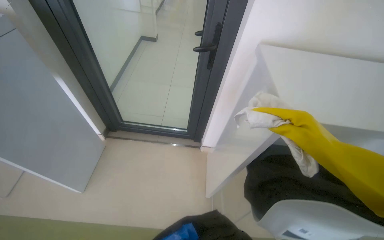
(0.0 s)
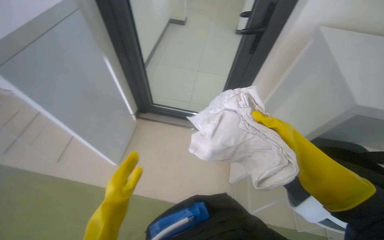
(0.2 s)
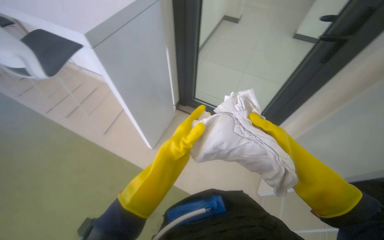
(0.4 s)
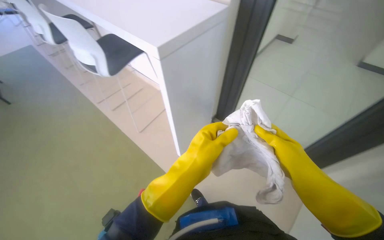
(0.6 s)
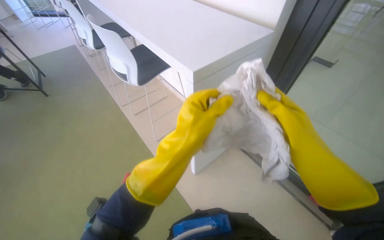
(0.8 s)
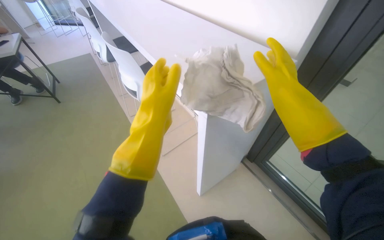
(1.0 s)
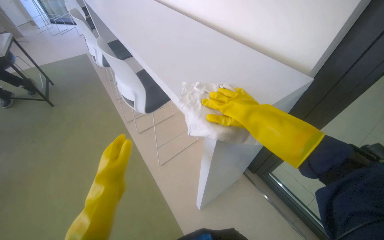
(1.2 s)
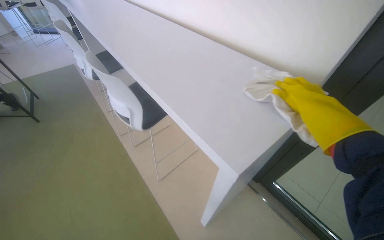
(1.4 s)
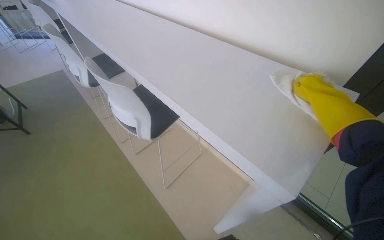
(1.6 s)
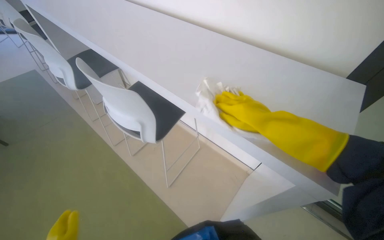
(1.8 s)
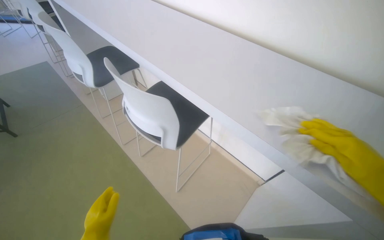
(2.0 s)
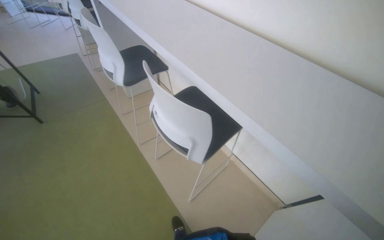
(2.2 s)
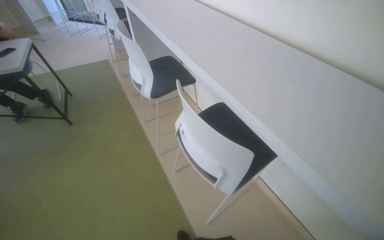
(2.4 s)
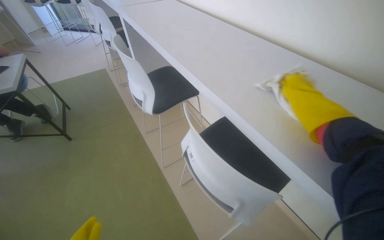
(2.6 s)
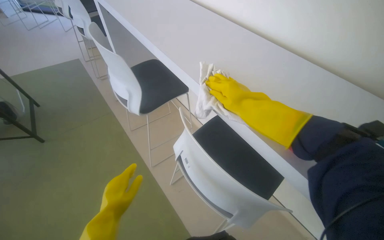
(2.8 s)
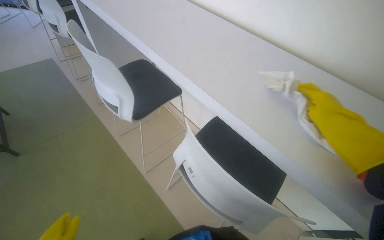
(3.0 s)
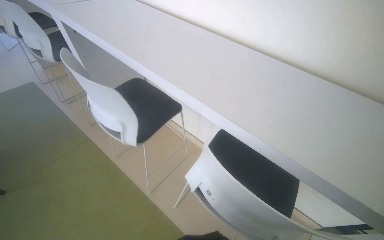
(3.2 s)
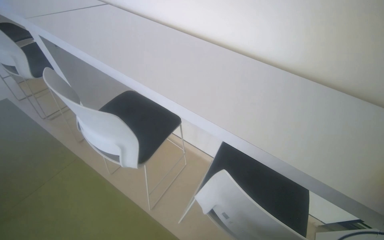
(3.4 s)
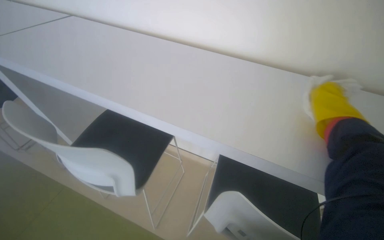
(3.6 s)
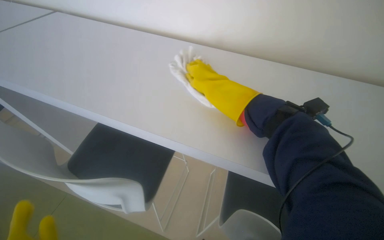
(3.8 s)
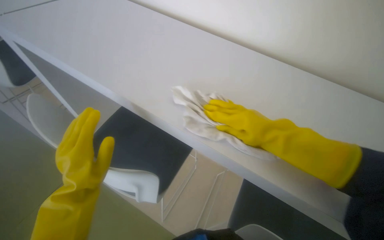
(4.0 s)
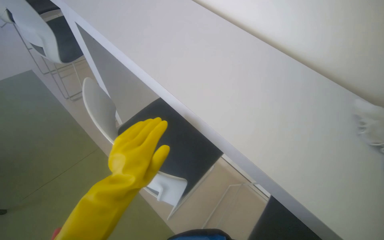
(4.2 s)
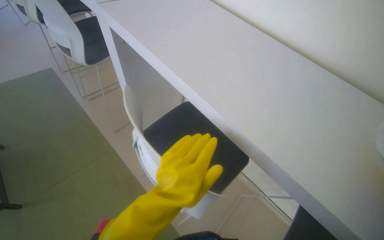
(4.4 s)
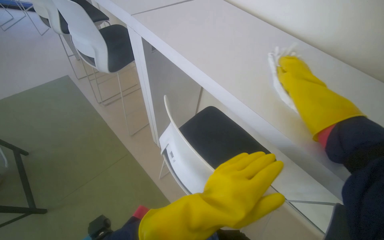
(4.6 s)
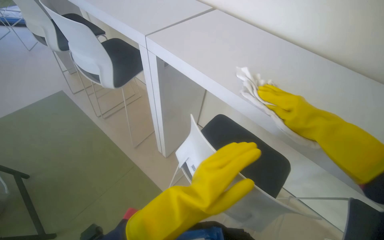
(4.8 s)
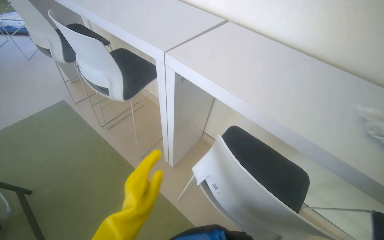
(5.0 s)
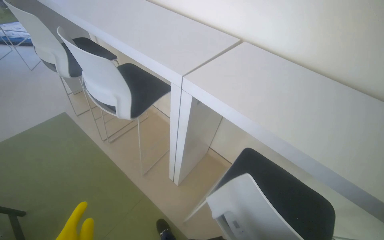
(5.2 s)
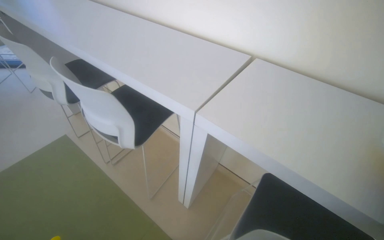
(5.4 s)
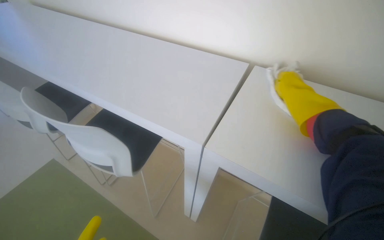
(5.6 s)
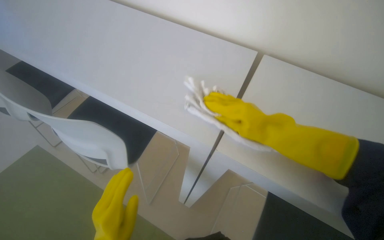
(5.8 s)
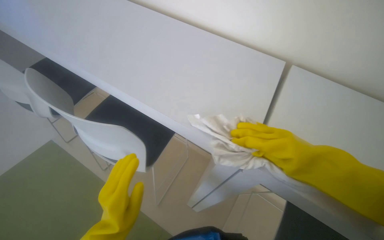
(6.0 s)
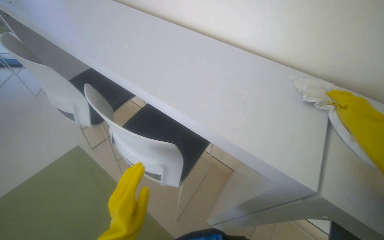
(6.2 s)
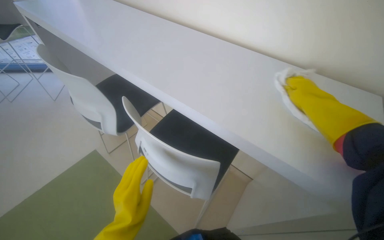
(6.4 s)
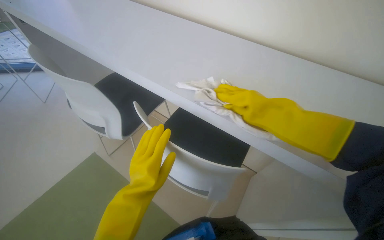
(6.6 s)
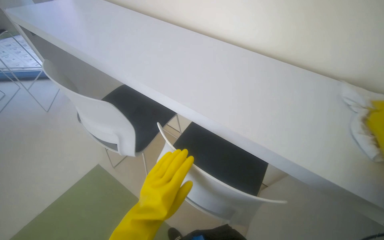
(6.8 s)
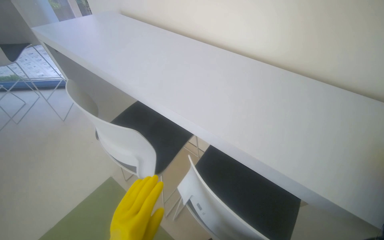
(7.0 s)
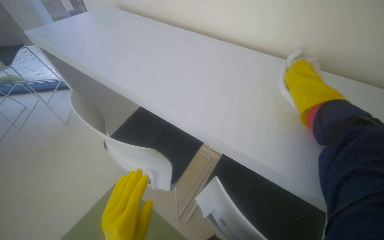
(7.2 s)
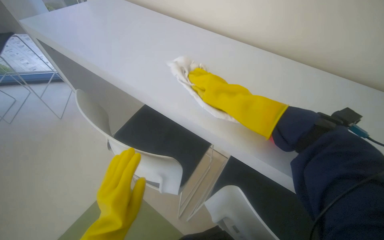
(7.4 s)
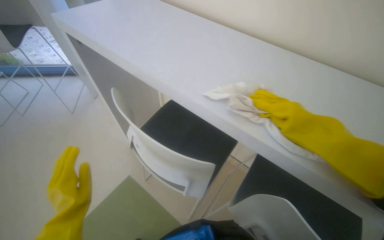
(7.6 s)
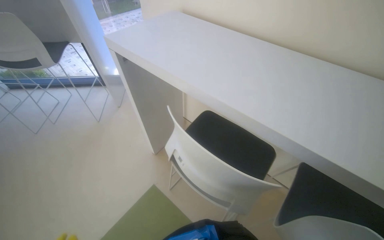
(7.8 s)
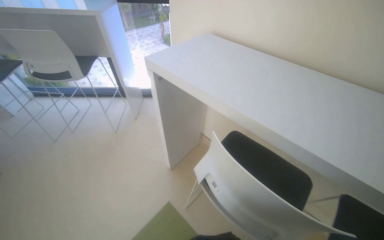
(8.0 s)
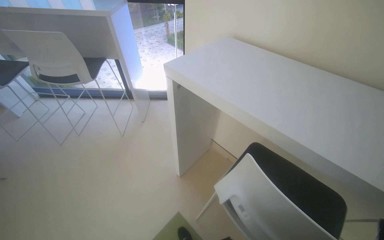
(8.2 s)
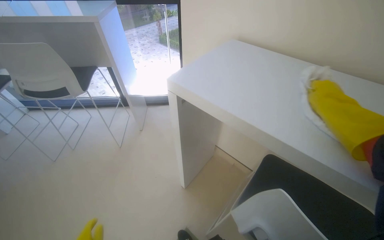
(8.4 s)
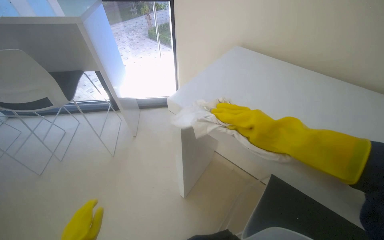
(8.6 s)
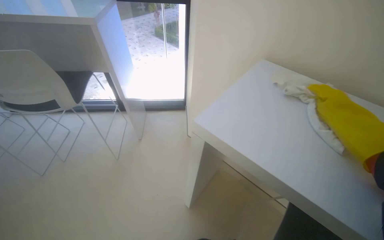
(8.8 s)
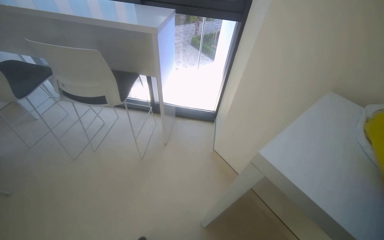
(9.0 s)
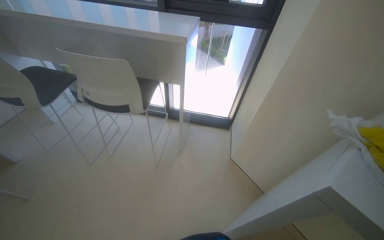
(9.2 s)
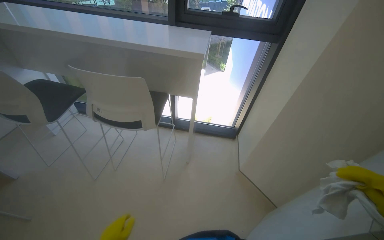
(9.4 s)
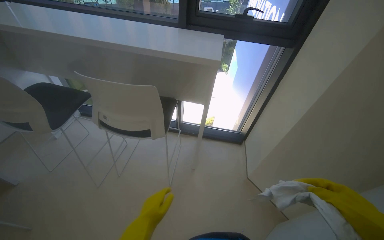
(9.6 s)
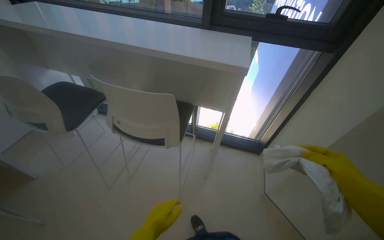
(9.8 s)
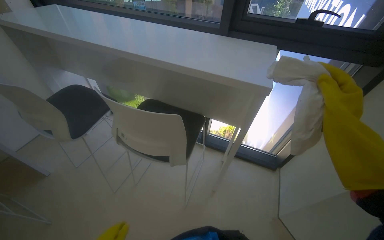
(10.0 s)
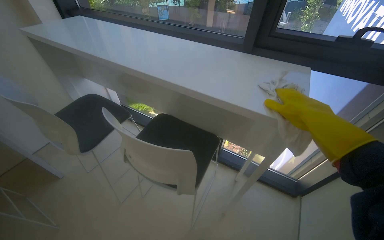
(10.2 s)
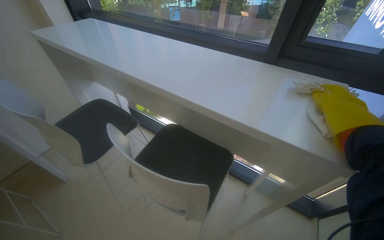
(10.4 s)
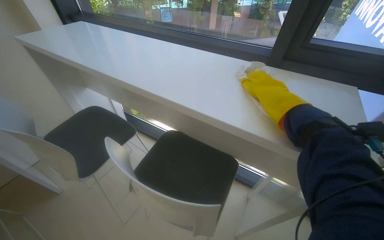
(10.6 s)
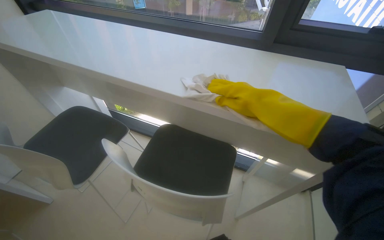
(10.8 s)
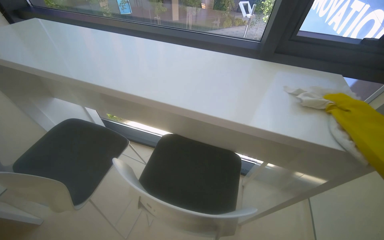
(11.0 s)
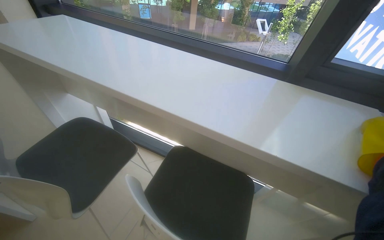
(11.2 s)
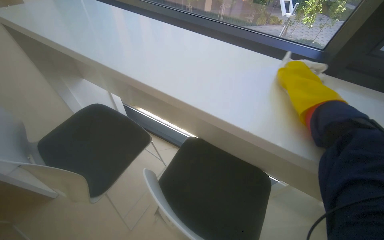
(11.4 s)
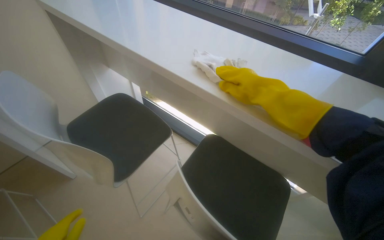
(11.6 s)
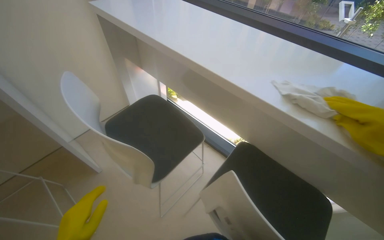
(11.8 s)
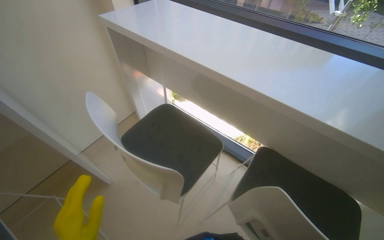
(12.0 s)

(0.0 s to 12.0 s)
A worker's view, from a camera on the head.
Job: wiping surfaces.
The whole recording: Cleaning table surface. The worker wipes a long white table surface with a white cloth.
0.0 s - 1.6 s: The camera travels some 60 cm. The wearer looks some 15 degrees further to the left.
1.6 s - 3.0 s: The head travels roughly 70 cm.
3.0 s - 4.4 s: The wearer moves some 60 cm.
4.4 s - 6.0 s: The camera travels some 70 cm.
7.6 s - 9.0 s: The head travels some 80 cm. The head turns to the left by about 15 degrees.
9.0 s - 10.4 s: The camera travels approximately 70 cm. The head rotates approximately 25 degrees to the left.
10.4 s - 12.0 s: The camera travels to the left, roughly 60 cm.

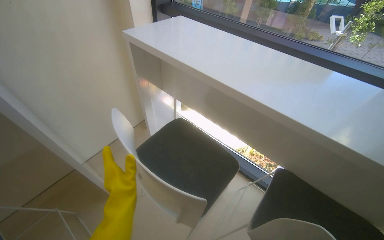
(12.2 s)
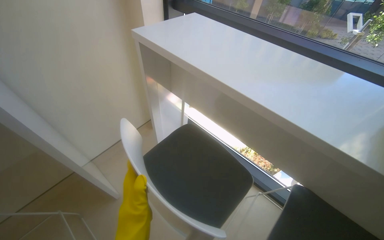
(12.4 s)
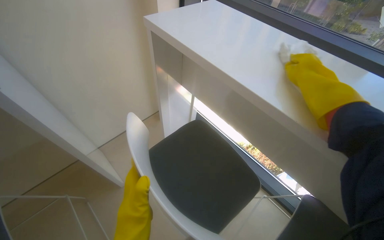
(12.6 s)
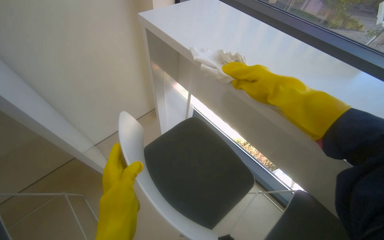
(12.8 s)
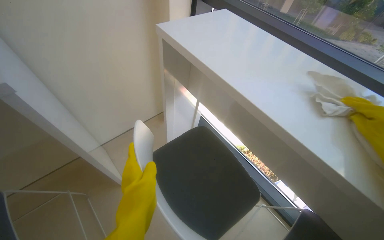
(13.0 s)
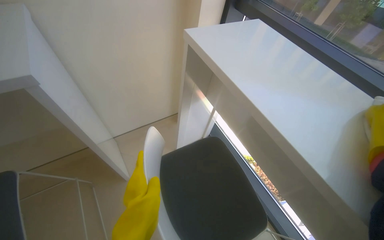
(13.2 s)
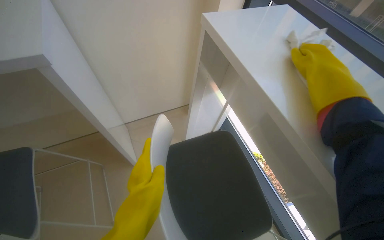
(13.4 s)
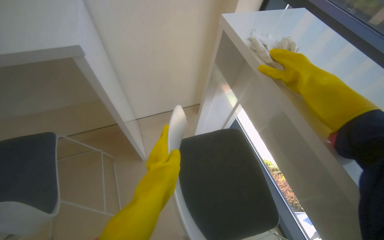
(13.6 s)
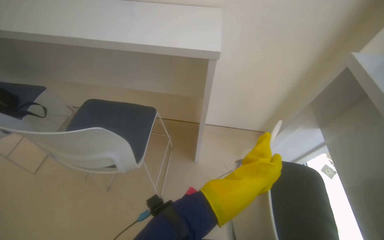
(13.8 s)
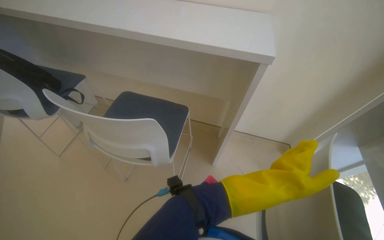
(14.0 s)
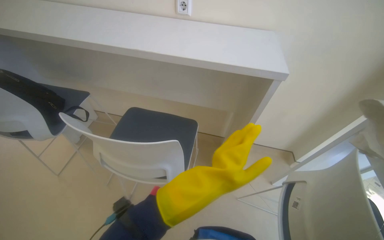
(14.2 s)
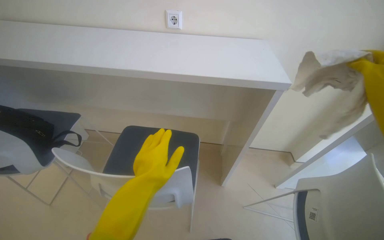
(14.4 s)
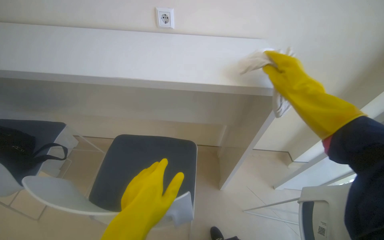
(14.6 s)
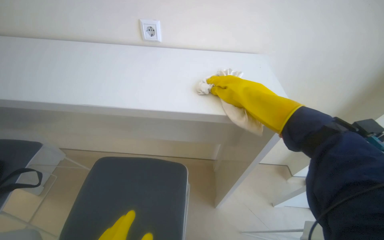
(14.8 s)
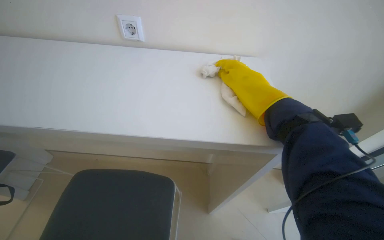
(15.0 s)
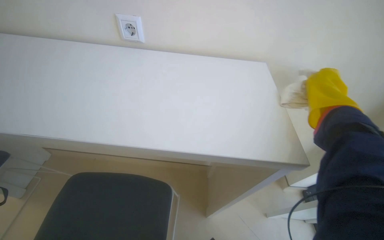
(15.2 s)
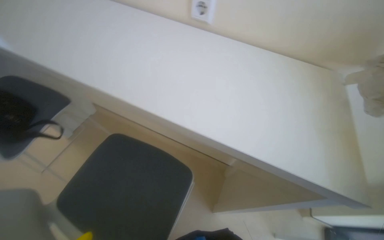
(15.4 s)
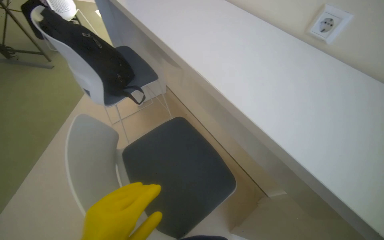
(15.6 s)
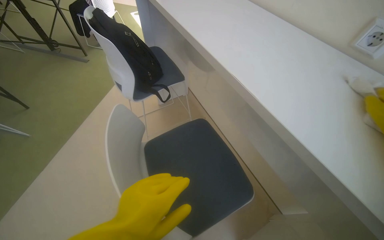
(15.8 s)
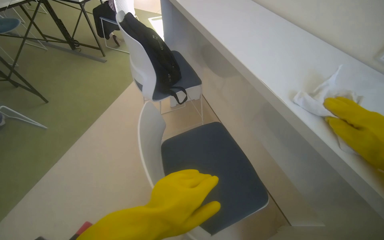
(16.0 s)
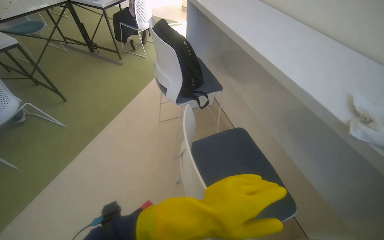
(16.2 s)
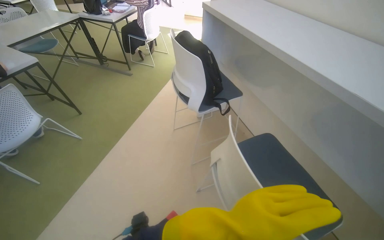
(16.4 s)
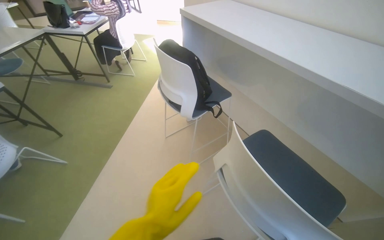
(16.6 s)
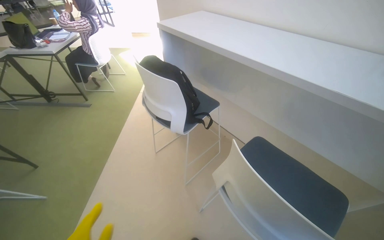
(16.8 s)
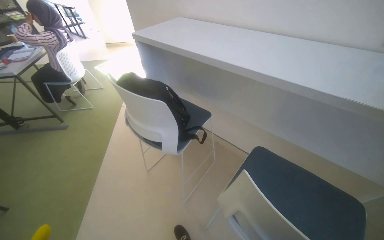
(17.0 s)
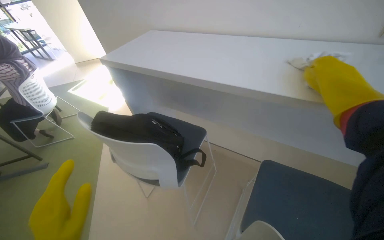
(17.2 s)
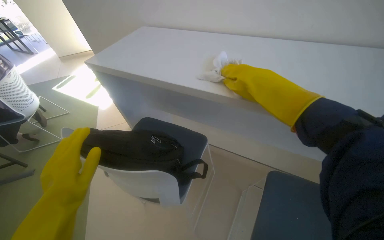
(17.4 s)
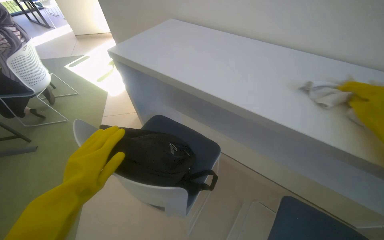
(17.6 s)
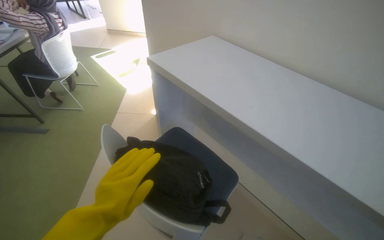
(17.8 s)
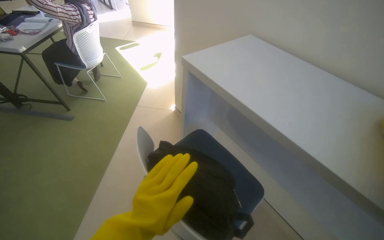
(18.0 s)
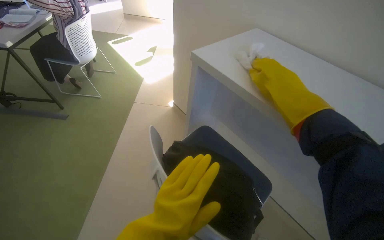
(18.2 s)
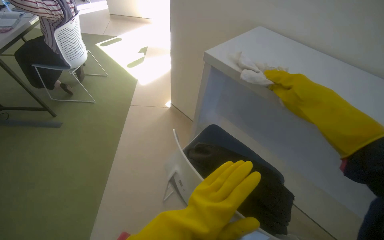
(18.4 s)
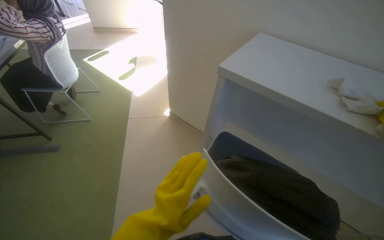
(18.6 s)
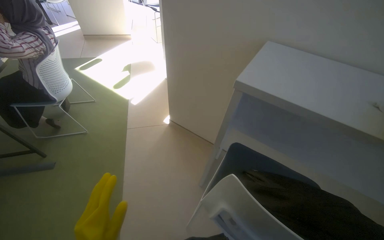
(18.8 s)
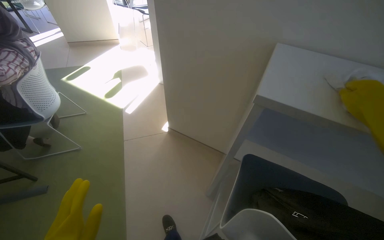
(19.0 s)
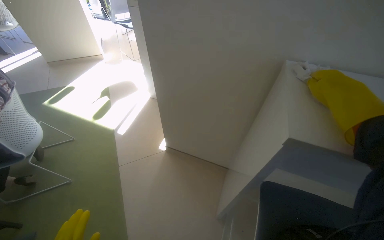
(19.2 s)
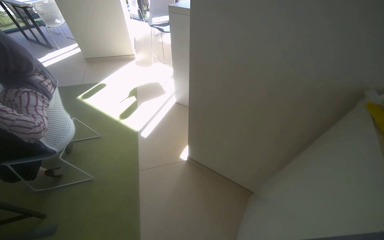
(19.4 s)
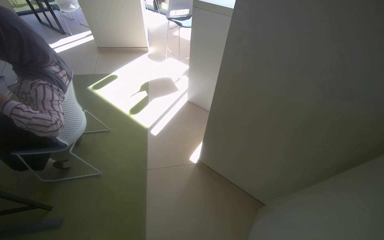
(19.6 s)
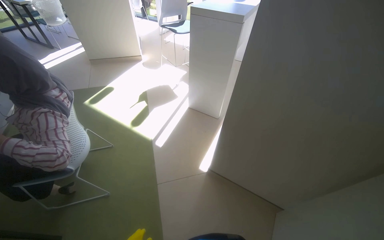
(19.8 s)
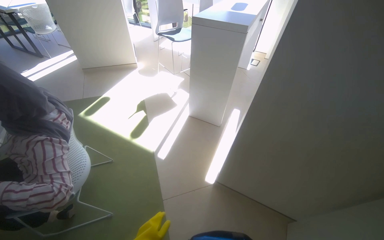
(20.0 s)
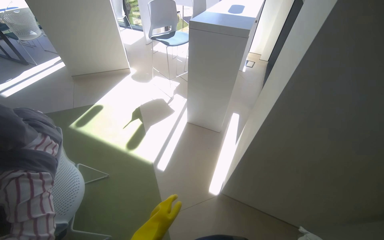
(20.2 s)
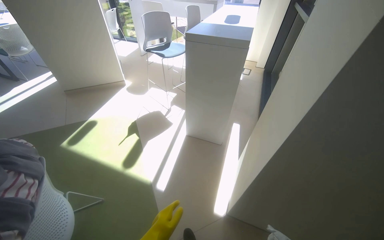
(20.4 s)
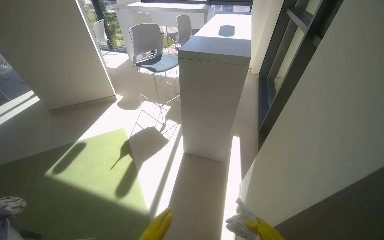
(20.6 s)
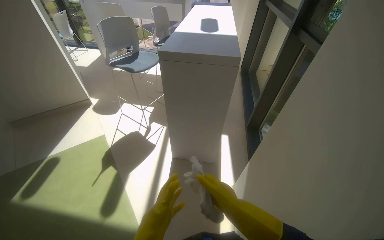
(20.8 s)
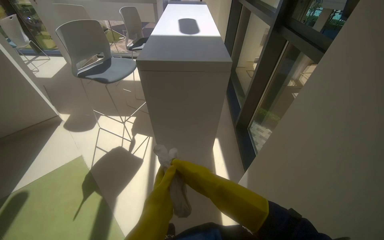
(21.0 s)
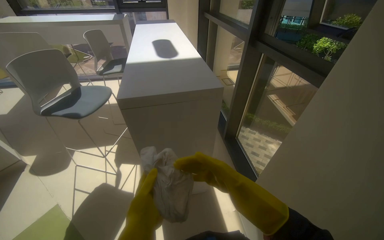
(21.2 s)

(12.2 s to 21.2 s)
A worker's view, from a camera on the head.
Job: wiping surfaces.
The whole recording: Cleaning table surface. The worker wipes a long white table surface with a white cloth.
12.2 s - 13.8 s: The head rotates roughly 40 degrees to the left.
15.2 s - 16.6 s: The wearer moves approximately 60 cm. The wearer's head swings roughly 50 degrees to the left.
16.6 s - 18.2 s: The camera is carried some 70 cm.
18.2 s - 19.8 s: The camera travels roughly 90 cm.
19.8 s - 21.2 s: The head travels some 1 m. The wearer's head swings some 40 degrees to the right.
